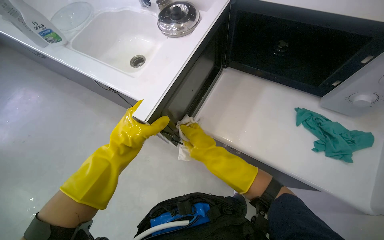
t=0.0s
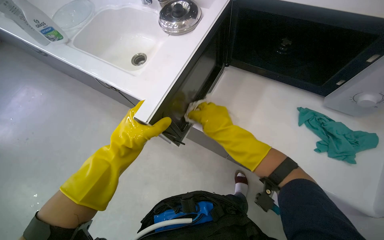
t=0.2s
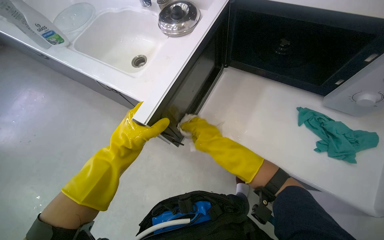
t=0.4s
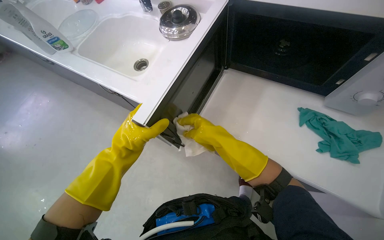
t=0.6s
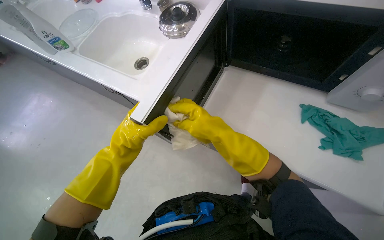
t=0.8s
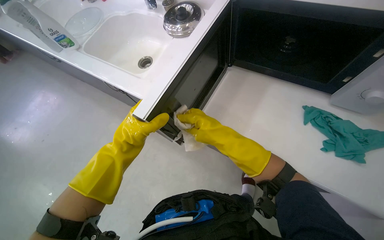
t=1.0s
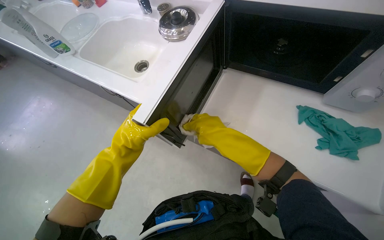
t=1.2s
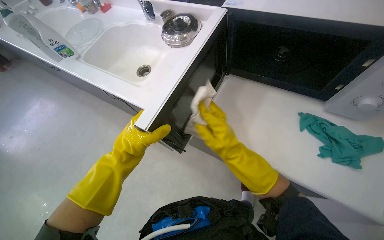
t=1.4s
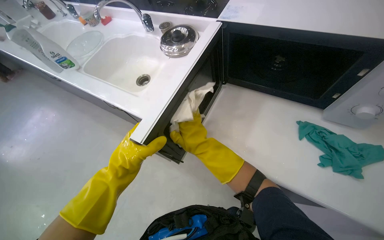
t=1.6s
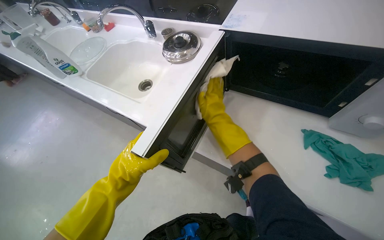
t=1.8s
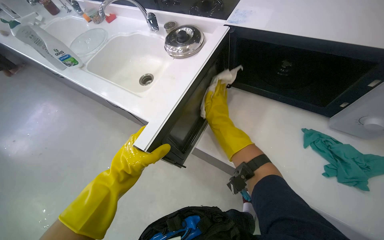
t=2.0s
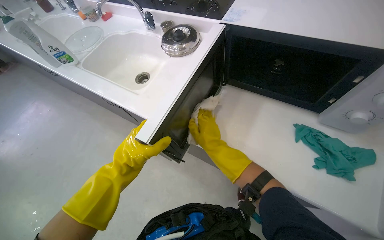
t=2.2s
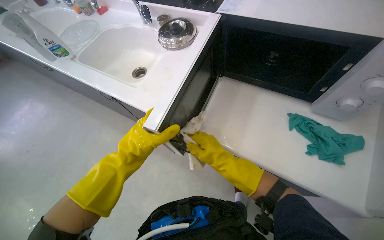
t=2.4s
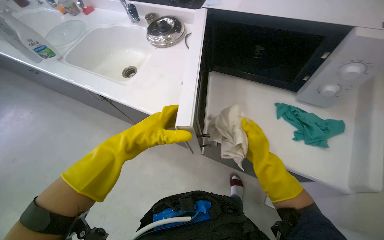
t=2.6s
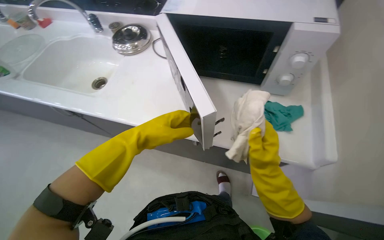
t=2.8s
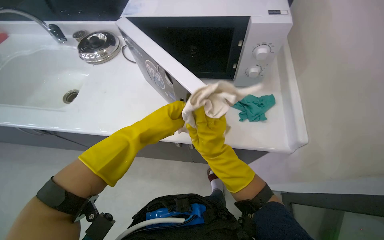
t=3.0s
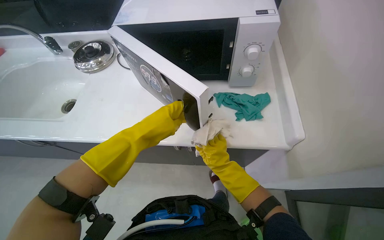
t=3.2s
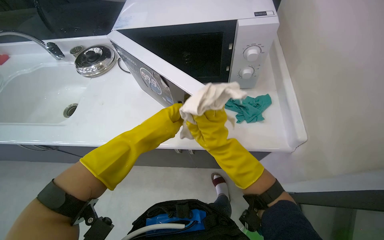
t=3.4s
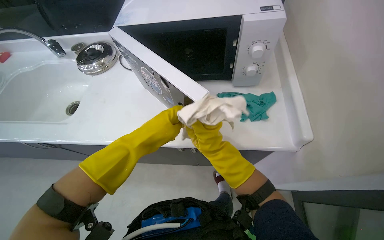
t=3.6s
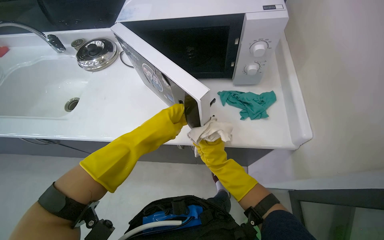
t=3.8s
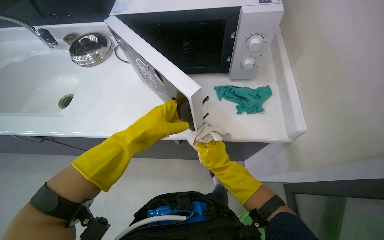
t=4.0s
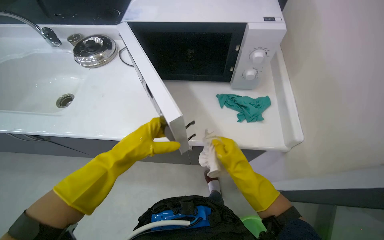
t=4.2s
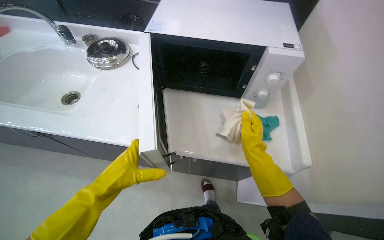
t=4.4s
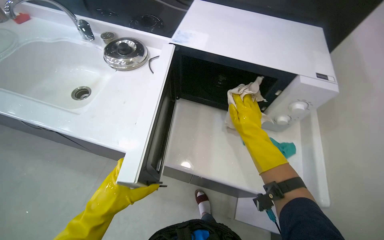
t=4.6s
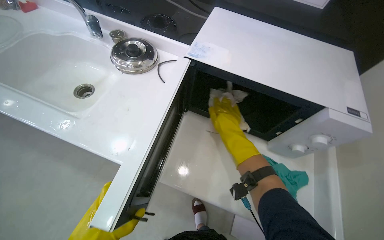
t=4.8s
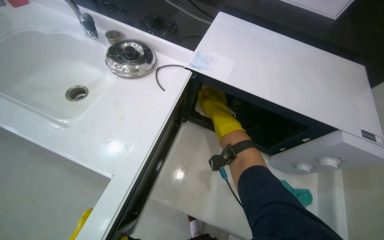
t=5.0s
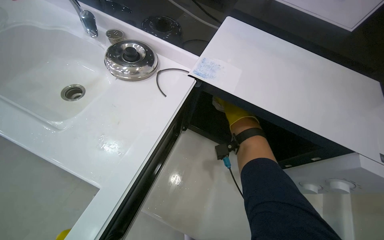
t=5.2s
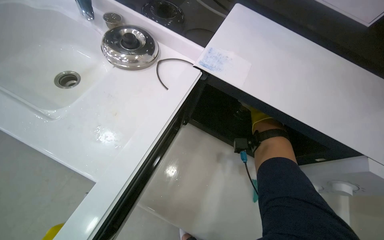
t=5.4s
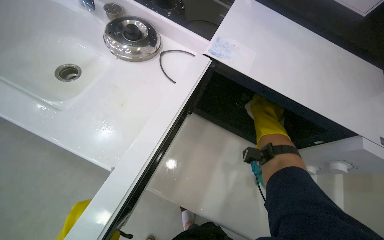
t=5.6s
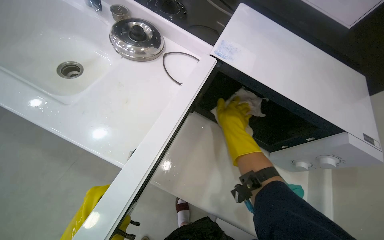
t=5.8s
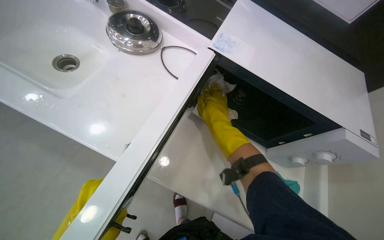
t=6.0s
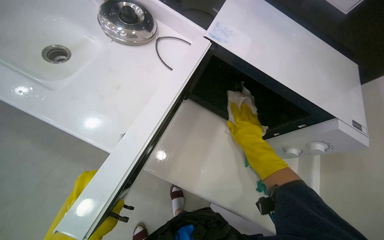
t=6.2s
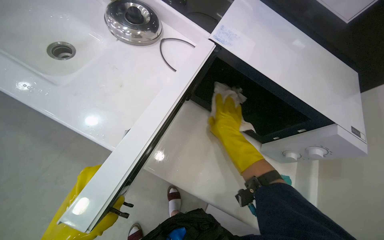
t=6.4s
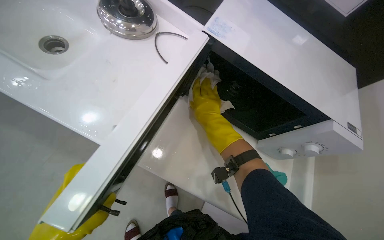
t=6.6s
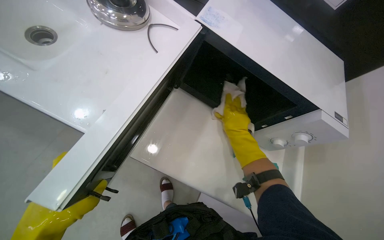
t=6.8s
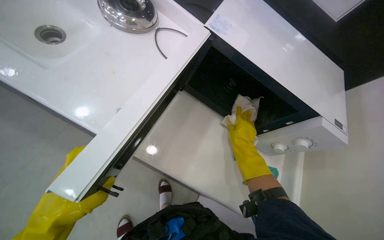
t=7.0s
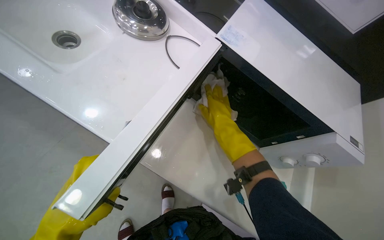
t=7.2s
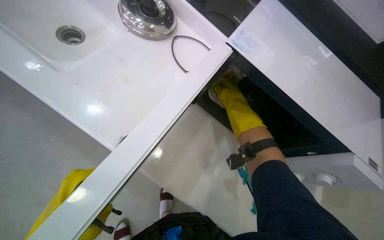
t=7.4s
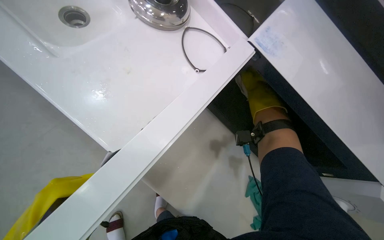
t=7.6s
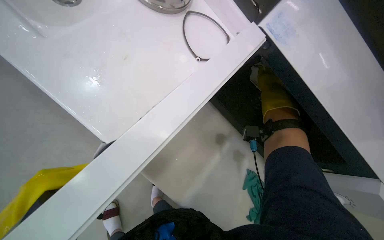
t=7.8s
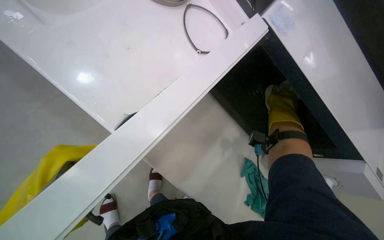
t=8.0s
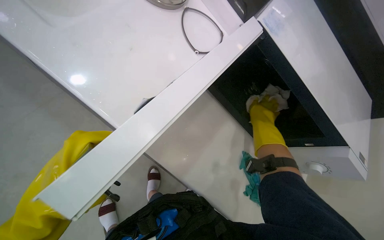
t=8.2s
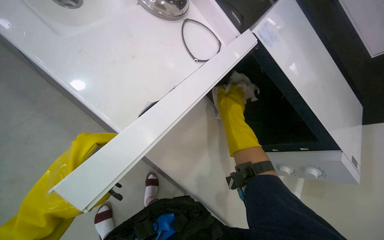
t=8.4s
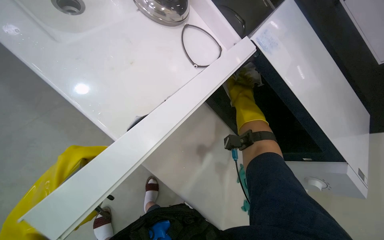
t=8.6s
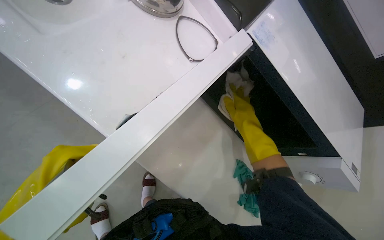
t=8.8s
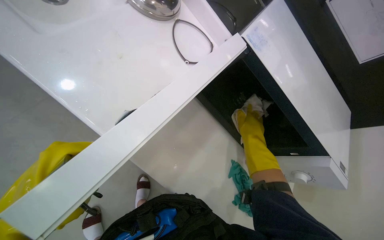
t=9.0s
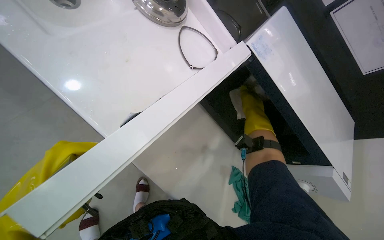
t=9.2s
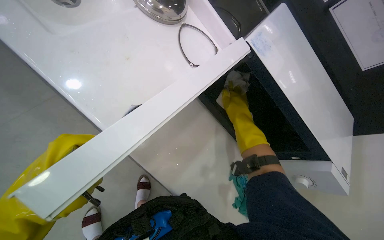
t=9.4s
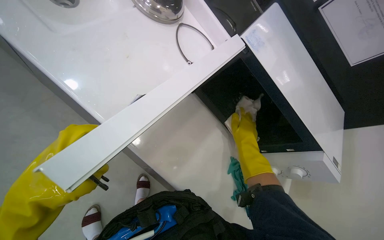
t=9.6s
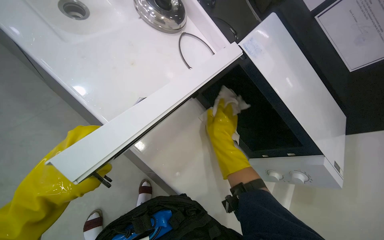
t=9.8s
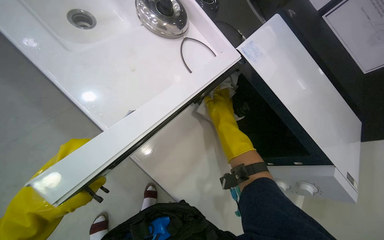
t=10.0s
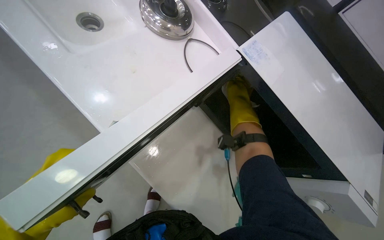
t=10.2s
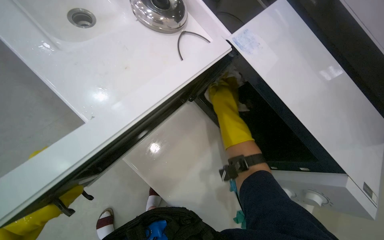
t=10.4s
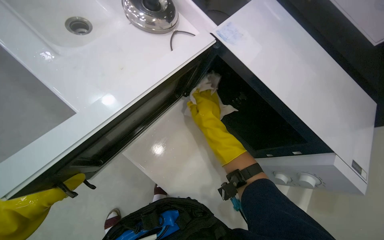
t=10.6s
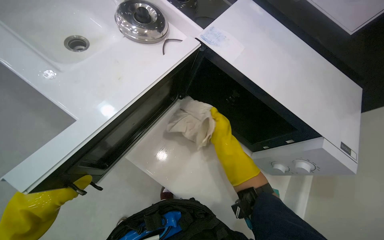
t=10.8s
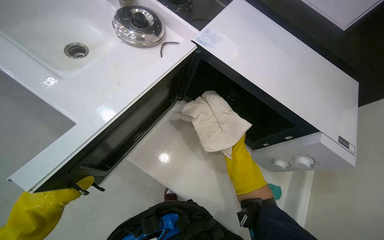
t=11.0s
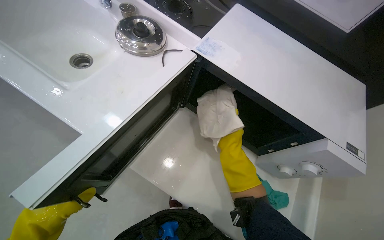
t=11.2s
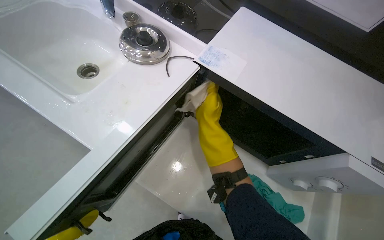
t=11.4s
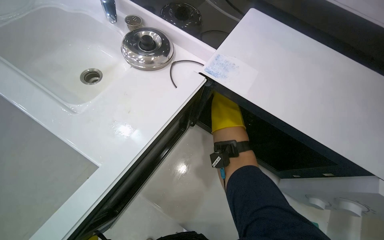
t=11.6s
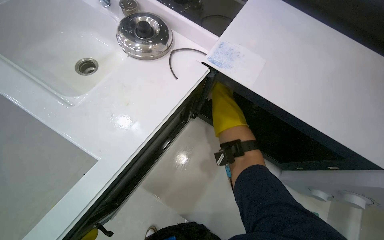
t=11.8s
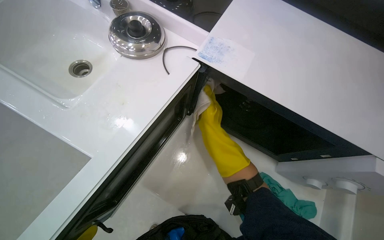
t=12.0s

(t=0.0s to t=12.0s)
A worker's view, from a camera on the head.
Job: cleaning kitchen.
The whole recording: Cleaning microwave exterior. The worker cleans the exterior surfaces of the microwave with a white cloth.
t=0.0s - t=1.6s: The hands are busy where they are.
t=1.6s - t=3.0s: The wearer's head swings about 25 degrees to the right. The right hand travels nearer to the camera by approximately 15 cm, and travels to the right and back again, approximately 25 cm each way.
t=3.0s - t=4.4s: The left hand heads to the left and down the picture, covering about 15 cm. Meanwhile the right hand goes nearer and farther, some 15 cm each way, reversing 2 times.
t=4.4s - t=6.0s: The right hand moves left and right over some 15 cm, changing direction 2 times.
t=6.0s - t=7.6s: The right hand moves left and right over about 15 cm, changing direction 4 times.
t=7.6s - t=9.0s: The right hand moves down the picture, about 10 cm, and moves roughly 10 cm to the left and comes back.
t=9.0s - t=10.4s: The right hand goes up and down the picture, some 15 cm each way, reversing 2 times.
t=10.4s - t=12.0s: The right hand goes nearer and farther, roughly 30 cm each way, reversing 3 times.

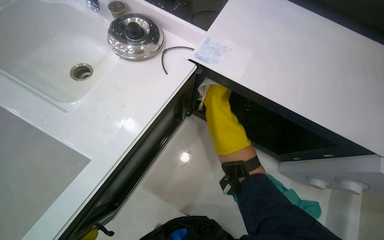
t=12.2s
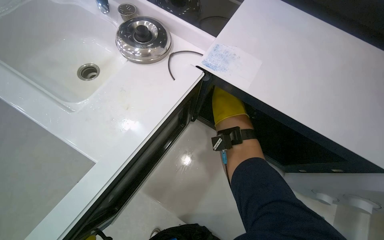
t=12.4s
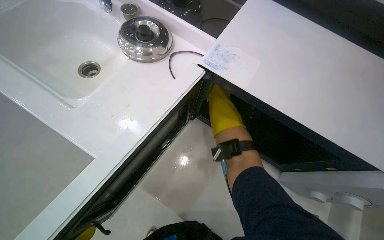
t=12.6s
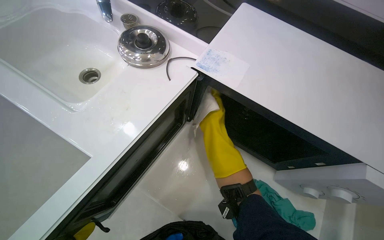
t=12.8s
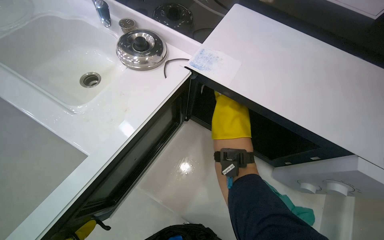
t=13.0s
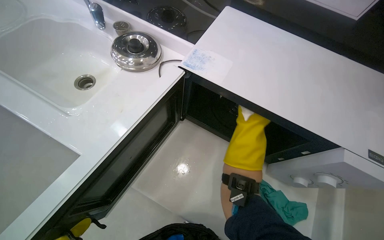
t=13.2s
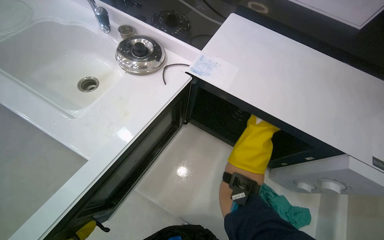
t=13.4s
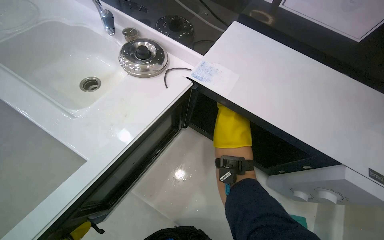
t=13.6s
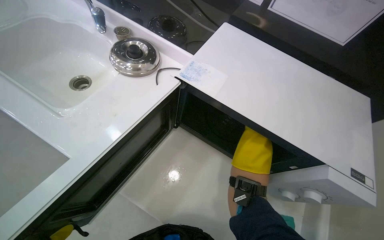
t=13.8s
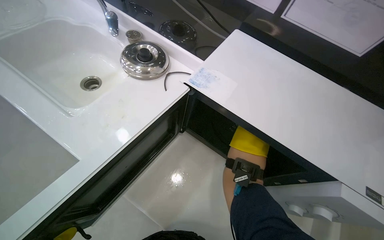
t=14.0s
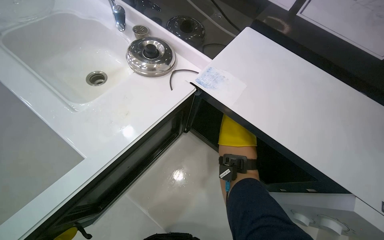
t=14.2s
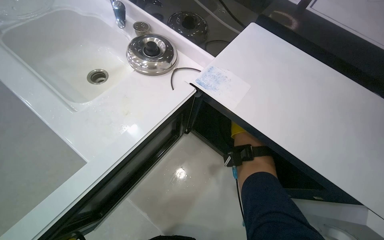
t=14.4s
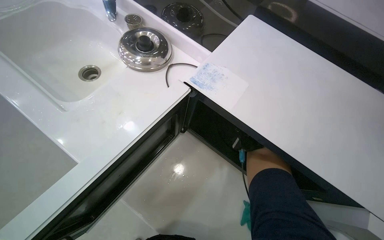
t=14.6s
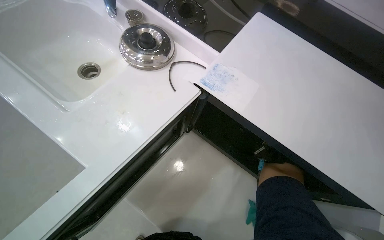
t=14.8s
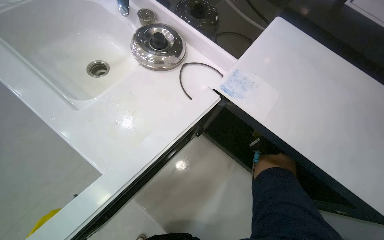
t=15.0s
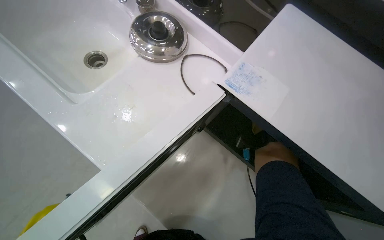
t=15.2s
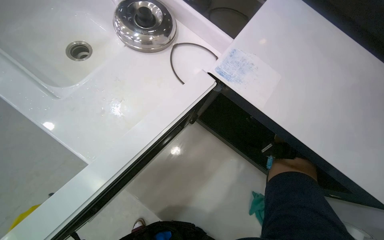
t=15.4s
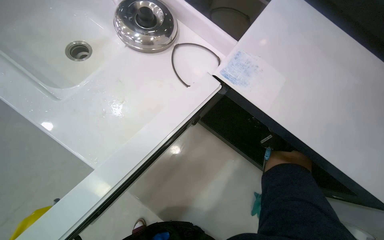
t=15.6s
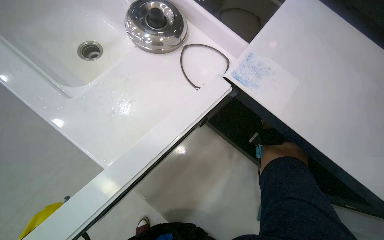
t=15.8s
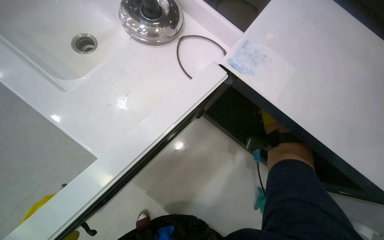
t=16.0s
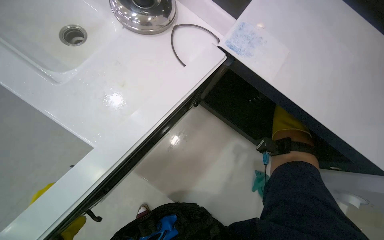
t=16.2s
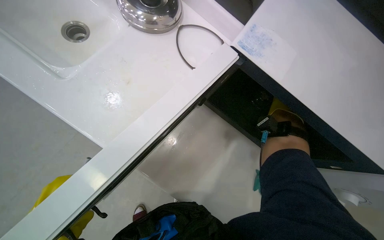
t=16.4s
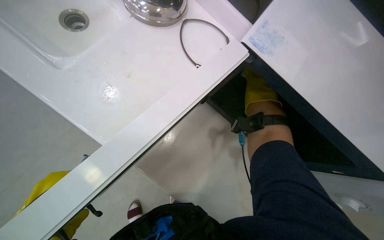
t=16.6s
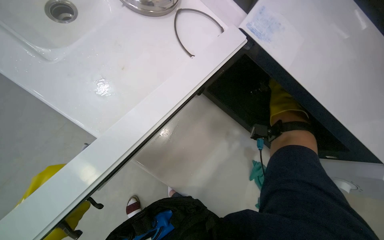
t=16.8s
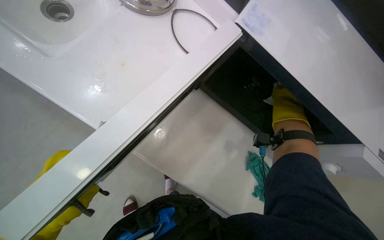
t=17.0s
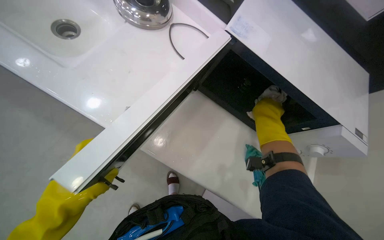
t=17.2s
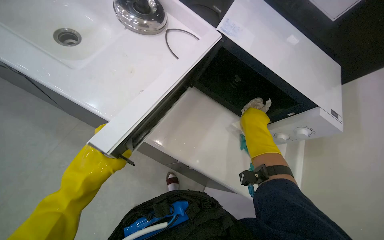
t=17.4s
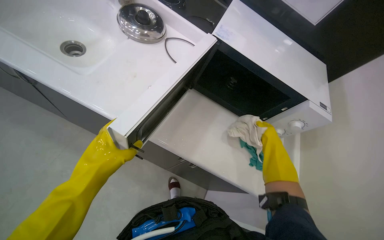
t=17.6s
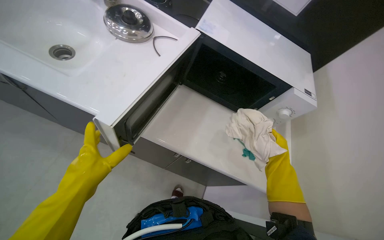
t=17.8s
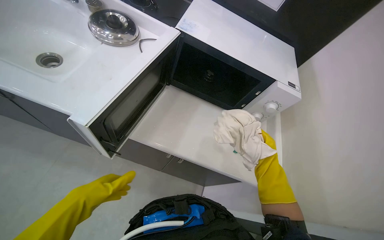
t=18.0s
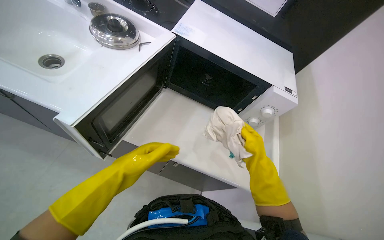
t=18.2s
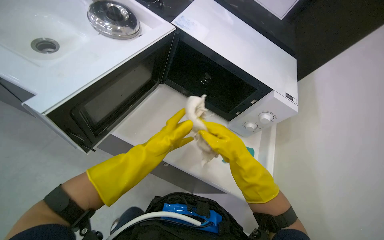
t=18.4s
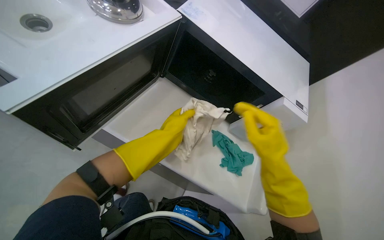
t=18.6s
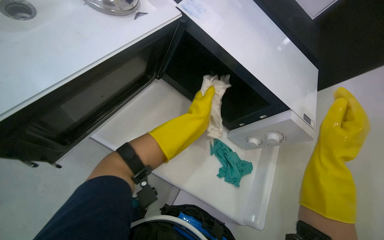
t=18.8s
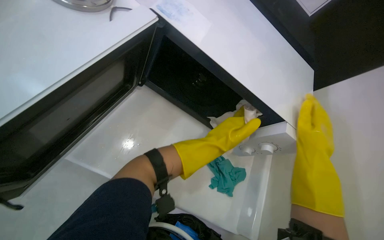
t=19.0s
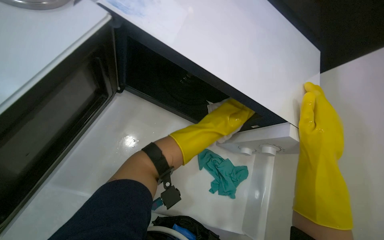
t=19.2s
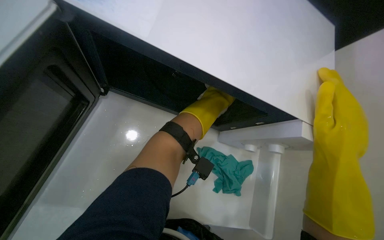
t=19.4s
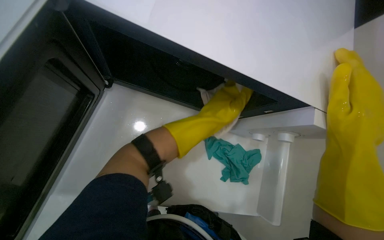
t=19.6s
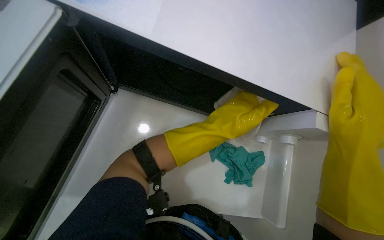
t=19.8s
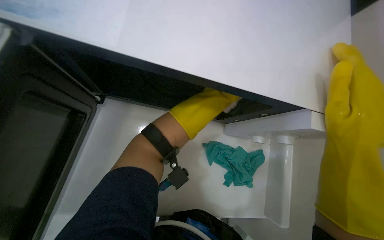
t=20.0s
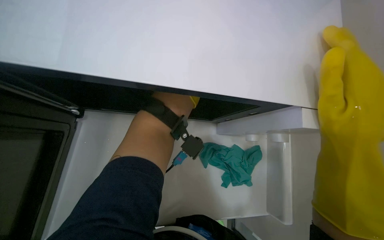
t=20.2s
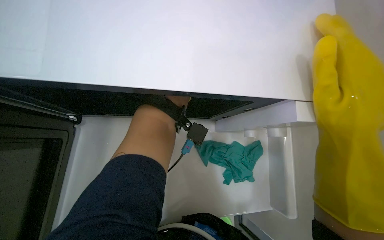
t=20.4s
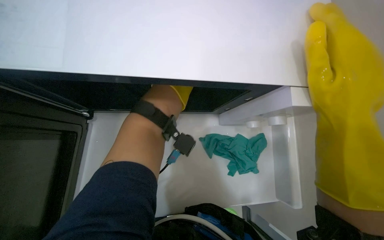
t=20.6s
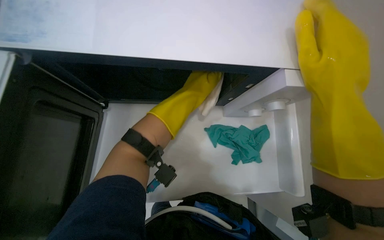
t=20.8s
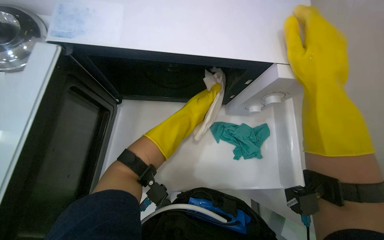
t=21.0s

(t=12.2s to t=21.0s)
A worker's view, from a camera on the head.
Job: cleaning kitchen.
The whole recording: Cleaning microwave exterior. The worker cleans the exterior surfaces of the microwave with a white cloth.
t=18.0s - t=19.6s: The camera pitches downward, by about 20 degrees. The left hand goes some 50 cm to the right and up the picture. The right hand heads up the picture, covering roughly 20 cm.
